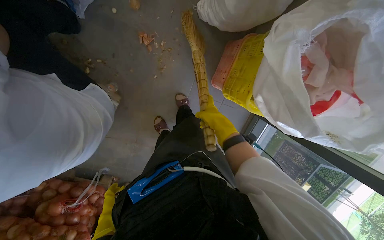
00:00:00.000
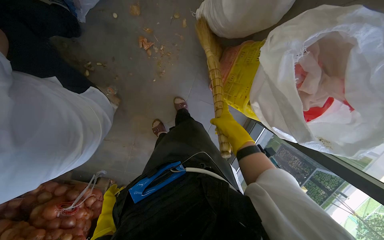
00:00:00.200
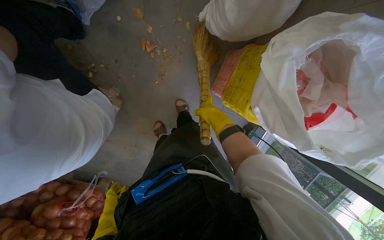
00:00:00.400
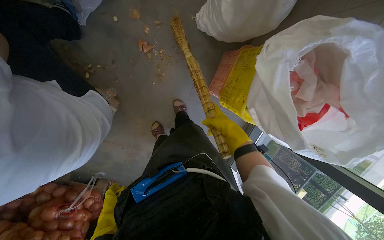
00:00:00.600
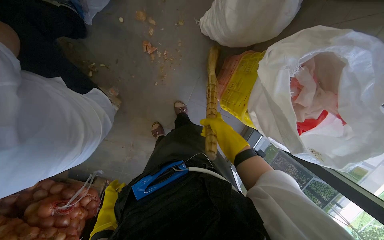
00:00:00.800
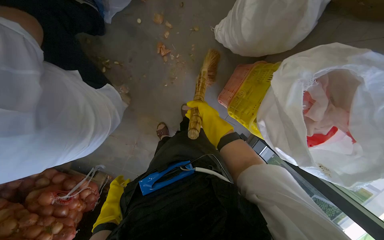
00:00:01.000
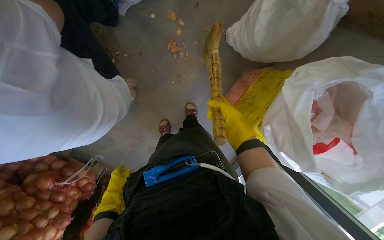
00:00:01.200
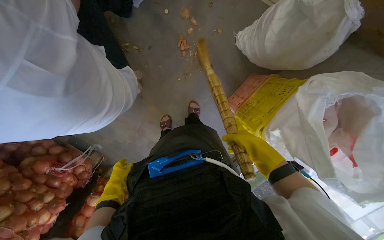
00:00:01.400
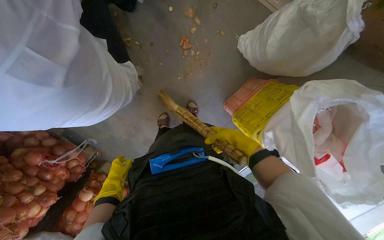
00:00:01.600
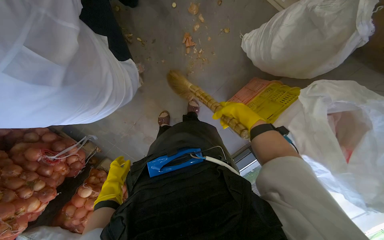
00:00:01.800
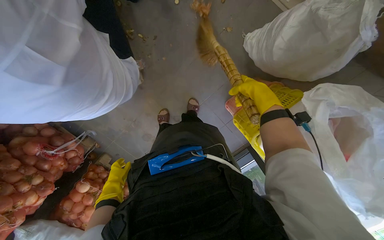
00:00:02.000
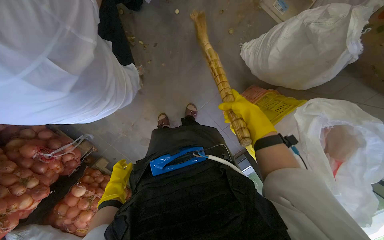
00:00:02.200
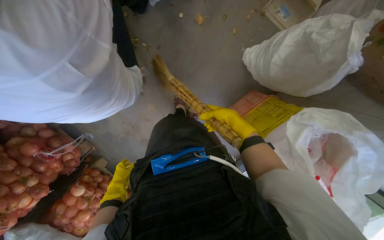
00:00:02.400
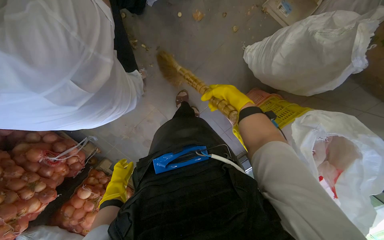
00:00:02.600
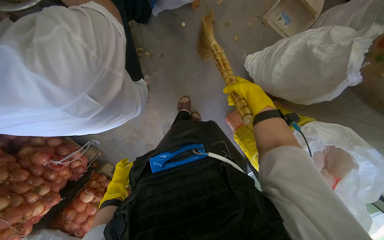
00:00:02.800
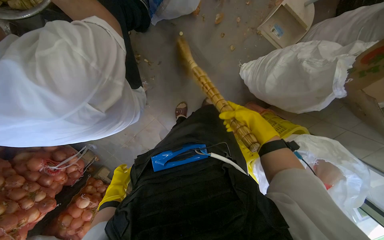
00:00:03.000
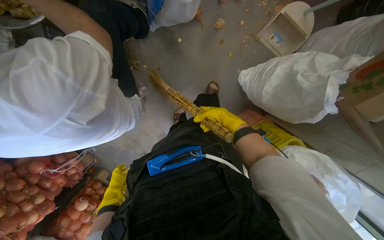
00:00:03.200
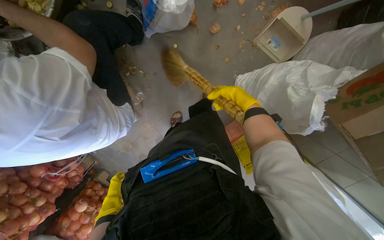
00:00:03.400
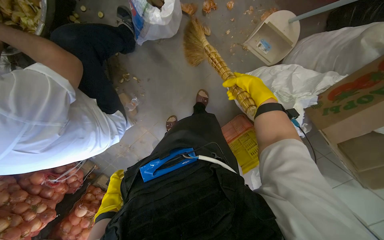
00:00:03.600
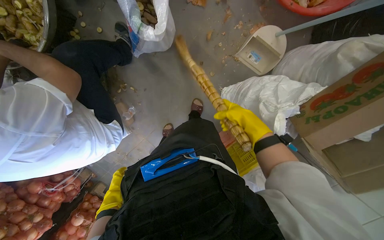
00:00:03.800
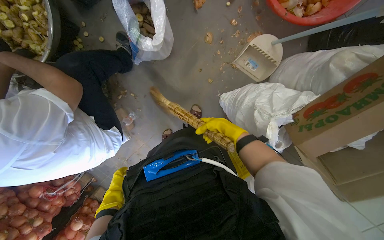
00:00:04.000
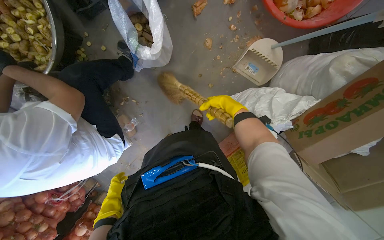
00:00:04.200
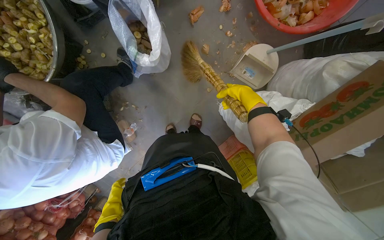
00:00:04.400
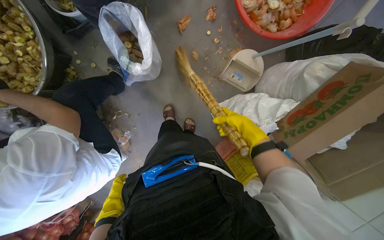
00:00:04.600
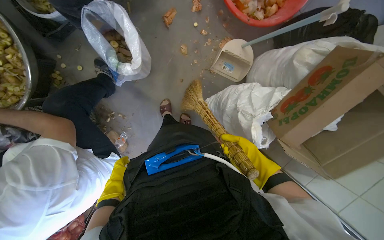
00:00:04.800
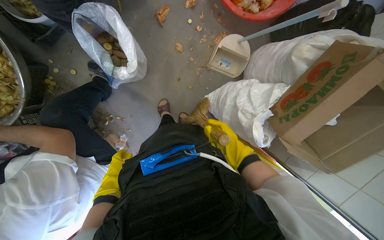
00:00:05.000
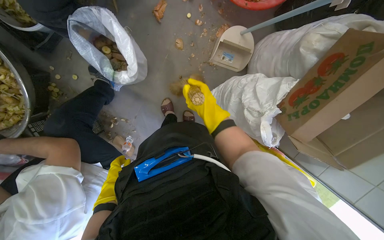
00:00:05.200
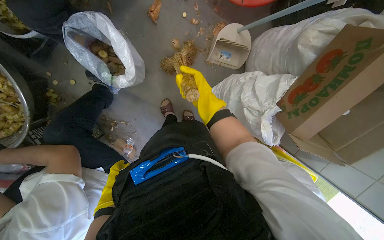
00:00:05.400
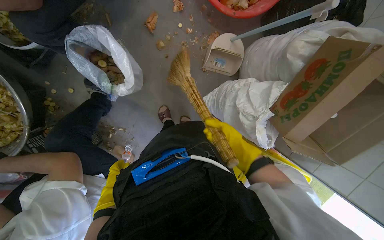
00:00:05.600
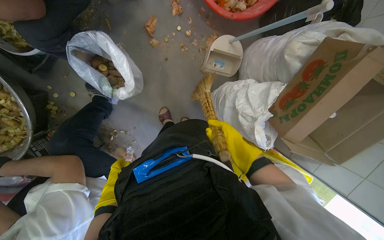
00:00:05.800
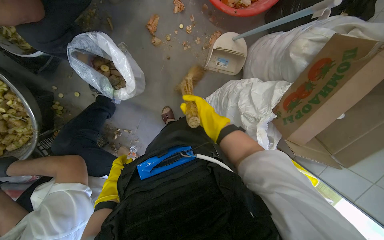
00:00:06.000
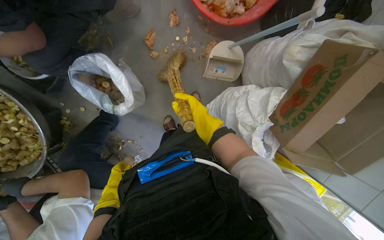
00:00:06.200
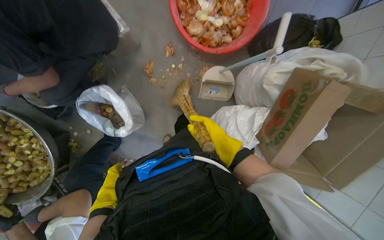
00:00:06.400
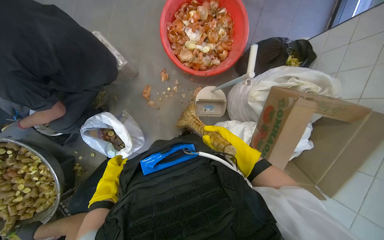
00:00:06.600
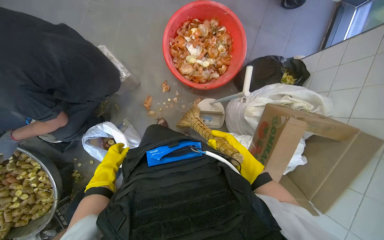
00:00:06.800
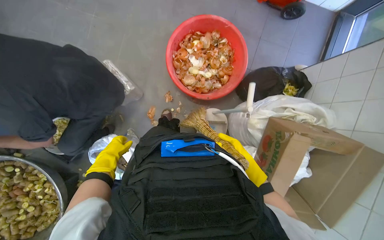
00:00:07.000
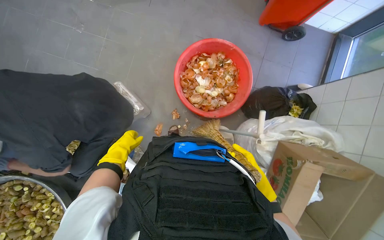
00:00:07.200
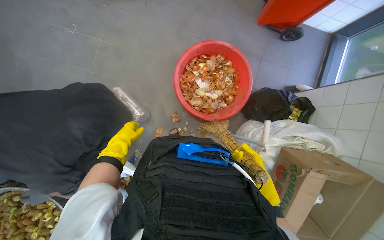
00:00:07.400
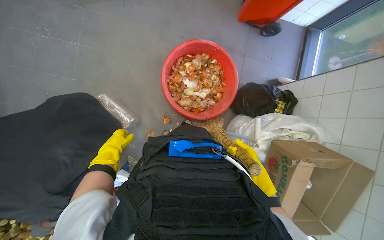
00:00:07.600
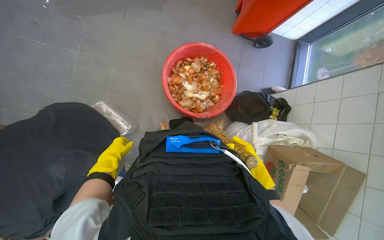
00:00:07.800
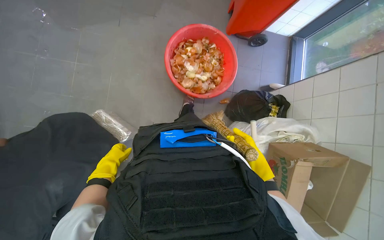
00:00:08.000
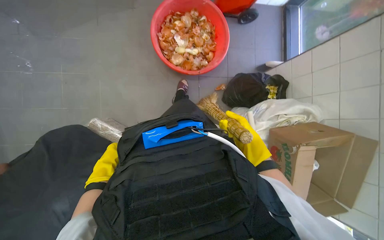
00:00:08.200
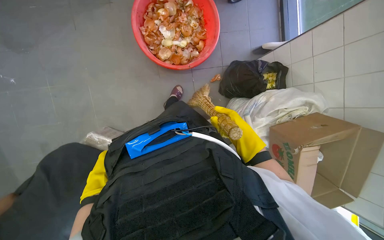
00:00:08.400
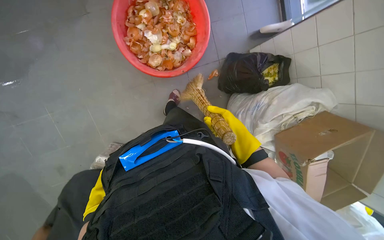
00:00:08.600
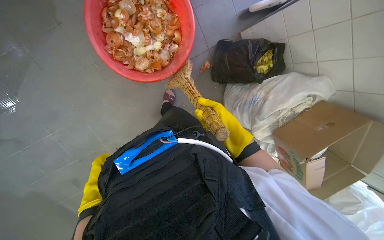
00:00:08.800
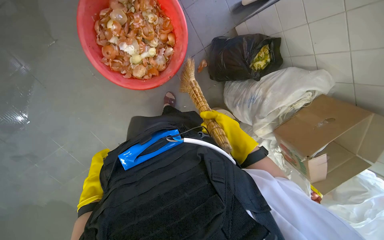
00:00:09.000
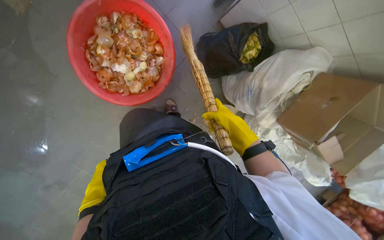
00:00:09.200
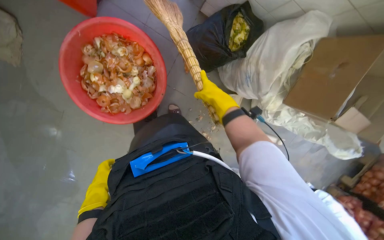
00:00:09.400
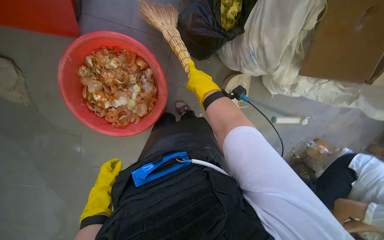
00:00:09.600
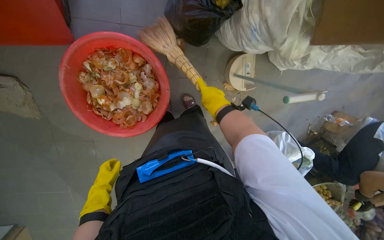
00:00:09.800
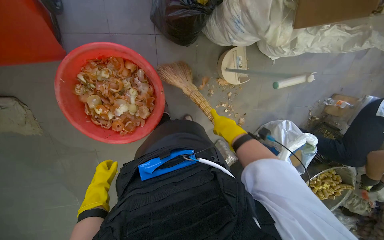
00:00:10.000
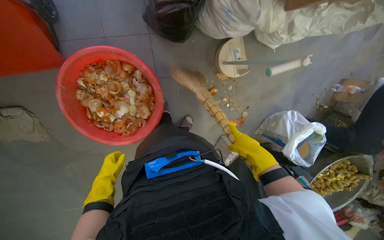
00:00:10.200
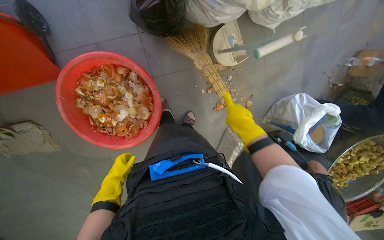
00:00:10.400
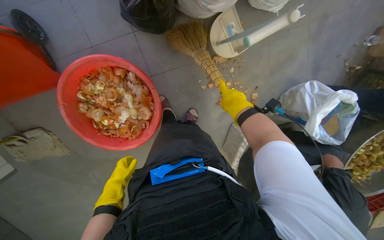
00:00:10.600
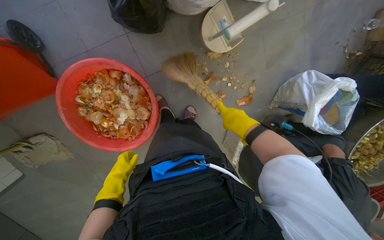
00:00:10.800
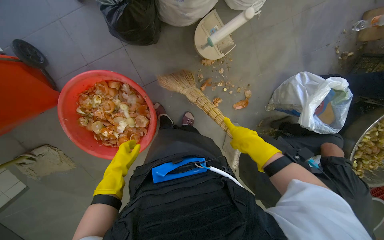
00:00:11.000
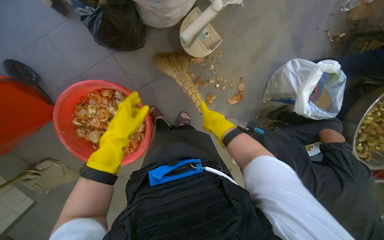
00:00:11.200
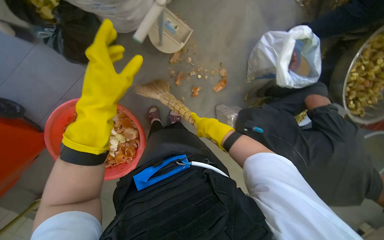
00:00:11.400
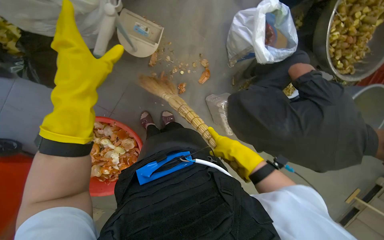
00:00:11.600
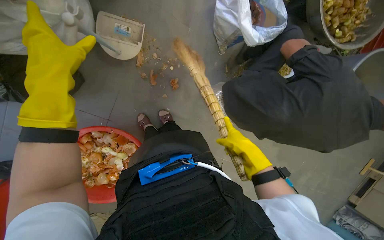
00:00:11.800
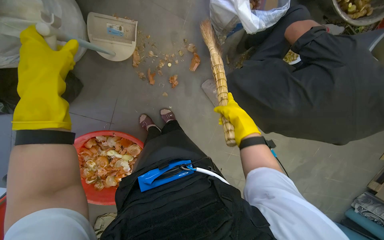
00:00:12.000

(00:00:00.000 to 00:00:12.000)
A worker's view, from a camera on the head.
Job: sweeping floor.
The whole recording: Sweeping kitchen floor. The worker sweeps vegetable peels and debris from the kitchen floor into a bucket.
00:00:00.000 - 00:00:01.600: The right hand is displaced nearer to the camera by about 10 cm.
00:00:01.600 - 00:00:03.000: The right hand moves up the picture, about 20 cm.
00:00:03.000 - 00:00:04.400: The right hand moves up the picture, roughly 30 cm.
00:00:04.400 - 00:00:06.000: The right hand travels farther from the camera and back again, about 25 cm each way. The left hand shifts approximately 30 cm up the picture and nearer to the camera.
00:00:06.000 - 00:00:07.600: The camera is carried some 40 cm. The camera pitches upward, by about 20 degrees.
00:00:07.600 - 00:00:09.000: The camera travels roughly 50 cm. The wearer looks about 20 degrees further downward. The scene rotates counterclockwise by about 30 degrees.
00:00:09.000 - 00:00:10.400: The camera sweeps to the left, by some 25 degrees. The scene turns about 65 degrees counterclockwise in the picture.
00:00:10.400 - 00:00:12.000: The camera is carried roughly 40 cm. Everything in view rotates some 55 degrees counterclockwise.

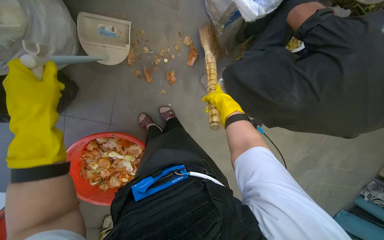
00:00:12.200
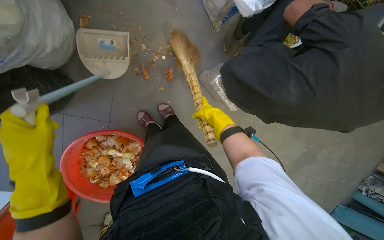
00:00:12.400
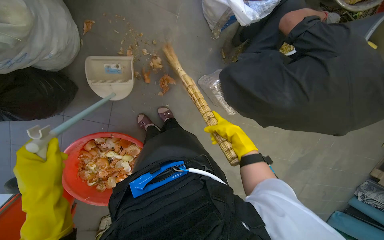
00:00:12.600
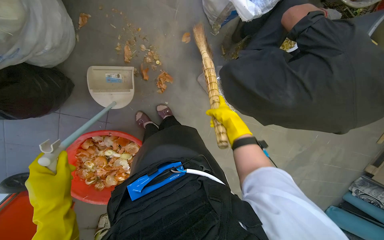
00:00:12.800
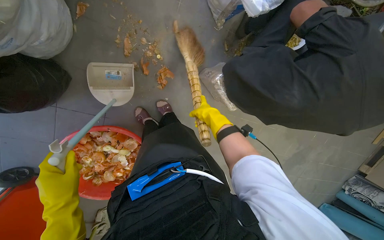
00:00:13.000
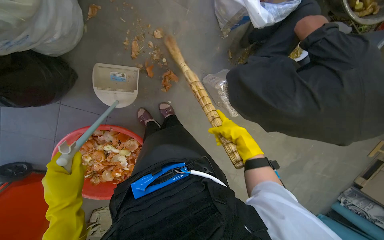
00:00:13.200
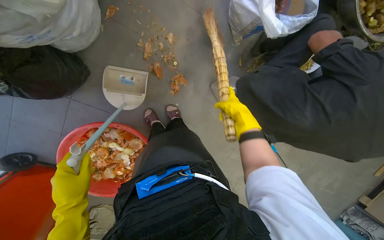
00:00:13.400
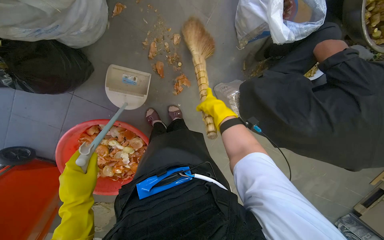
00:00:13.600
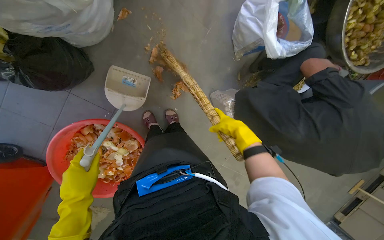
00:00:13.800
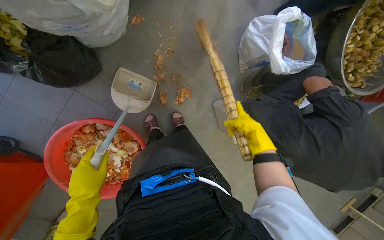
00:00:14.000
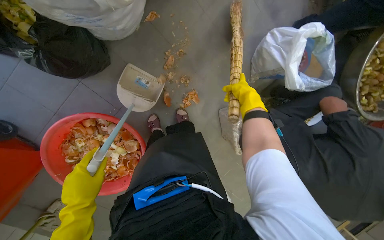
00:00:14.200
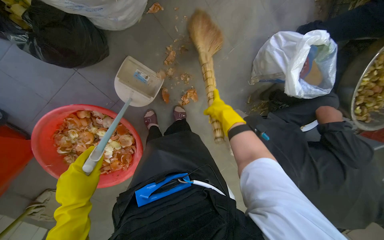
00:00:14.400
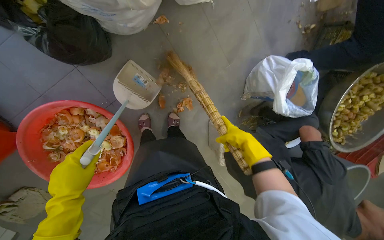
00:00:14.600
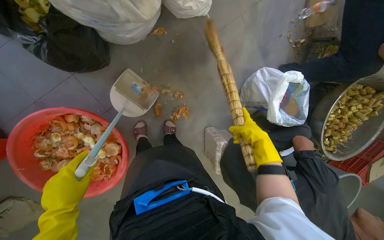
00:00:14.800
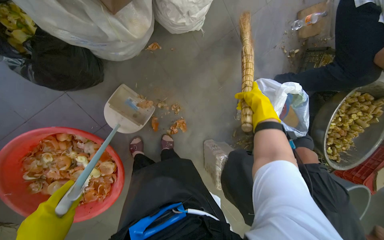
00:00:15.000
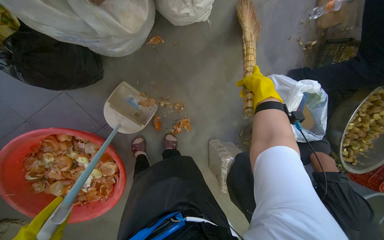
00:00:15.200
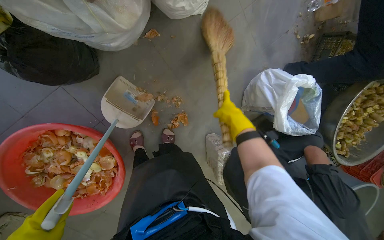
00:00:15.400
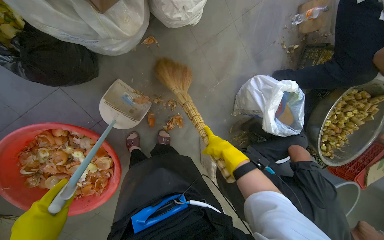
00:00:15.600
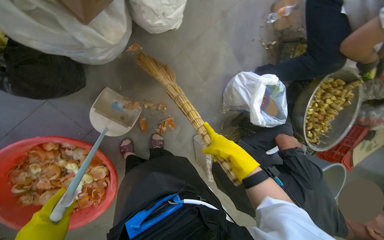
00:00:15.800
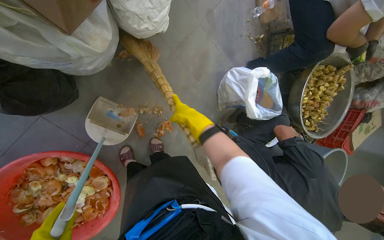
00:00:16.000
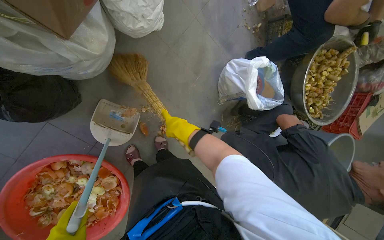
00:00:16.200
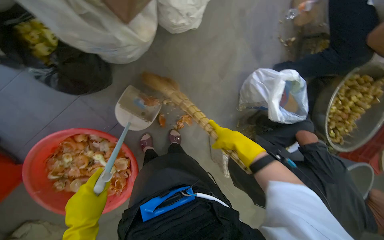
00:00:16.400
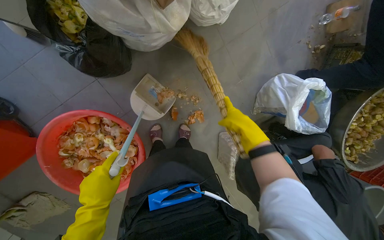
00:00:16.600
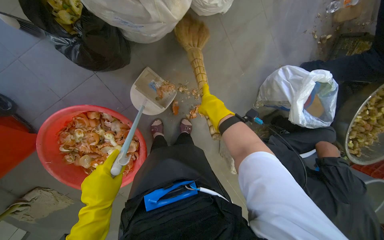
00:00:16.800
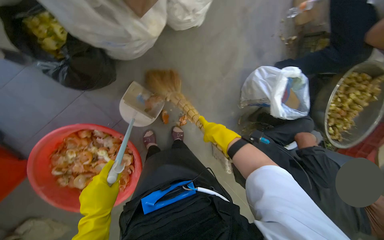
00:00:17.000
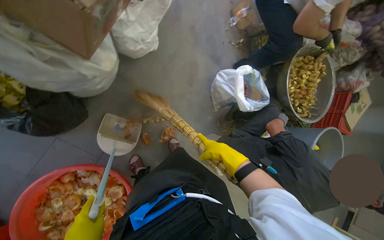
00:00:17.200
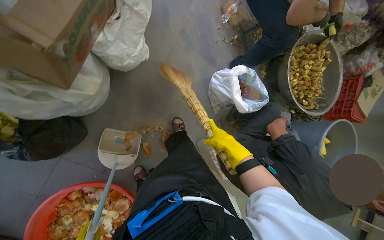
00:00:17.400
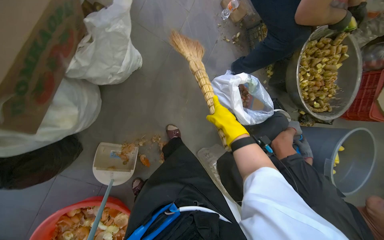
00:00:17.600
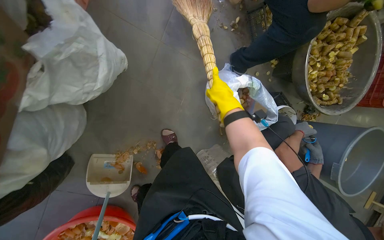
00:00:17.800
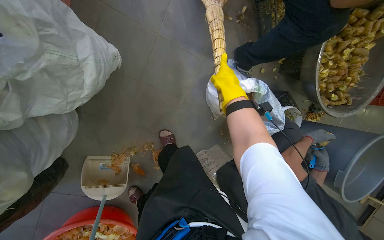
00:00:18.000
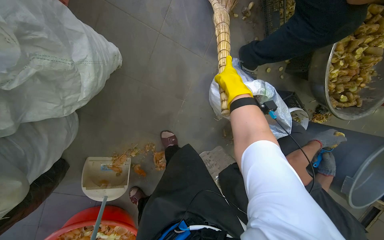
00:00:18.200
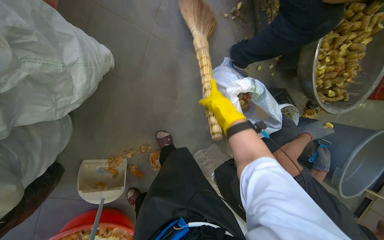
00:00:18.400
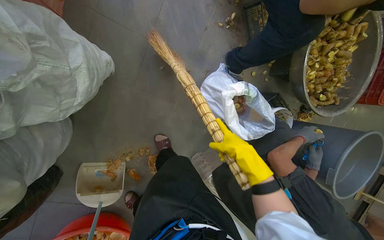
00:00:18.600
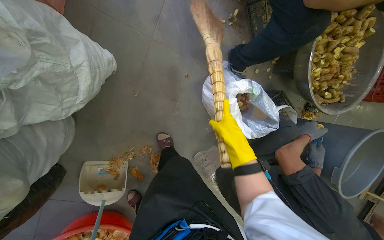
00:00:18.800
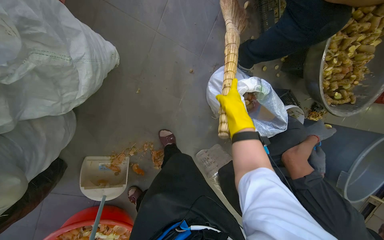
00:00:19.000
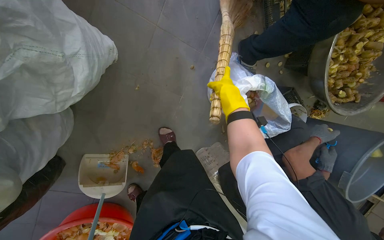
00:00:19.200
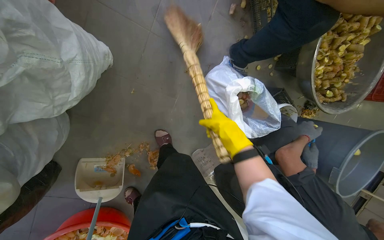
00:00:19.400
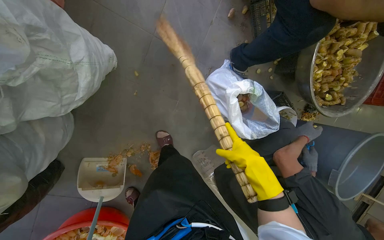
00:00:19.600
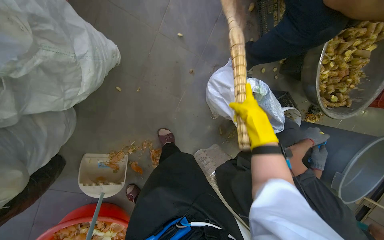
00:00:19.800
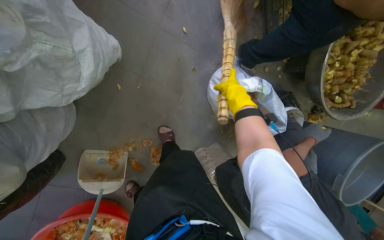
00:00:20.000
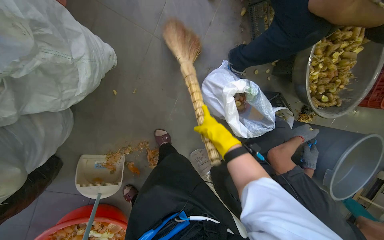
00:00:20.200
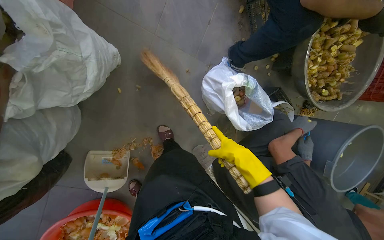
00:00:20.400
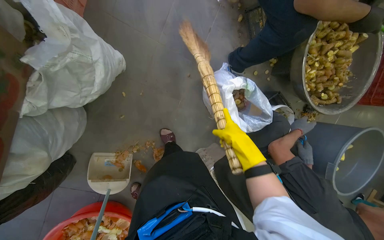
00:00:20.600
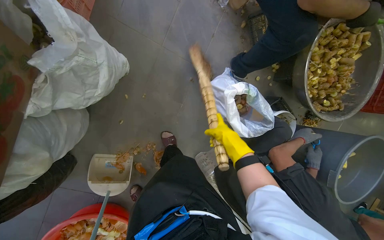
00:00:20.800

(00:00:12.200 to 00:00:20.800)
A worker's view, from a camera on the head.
Job: sweeping floor.
The whole recording: Sweeping kitchen floor. The worker sweeps vegetable peels and debris from the kitchen floor into a bucket.
00:00:12.200 - 00:00:13.600: The left hand moves down the picture and farther from the camera, approximately 25 cm. The right hand moves up and down the picture over about 10 cm, changing direction 3 times.
00:00:13.600 - 00:00:15.000: The view tilts about 15 degrees upward. The right hand goes up and down the picture, roughly 15 cm each way, reversing 3 times.
00:00:15.000 - 00:00:16.600: The right hand moves down the picture, approximately 10 cm, and goes to the left and returns, approximately 20 cm each way.
00:00:16.600 - 00:00:18.000: The camera is carried some 60 cm. The scene turns about 35 degrees counterclockwise in the picture.
00:00:18.000 - 00:00:19.400: The right hand goes up and down the picture, some 20 cm each way, reversing 2 times.
00:00:19.400 - 00:00:20.800: The right hand goes up and down the picture, about 20 cm each way, reversing 2 times.
